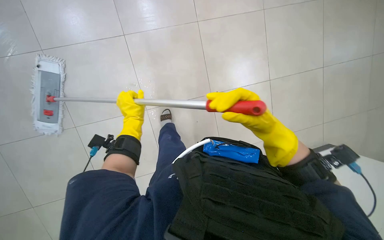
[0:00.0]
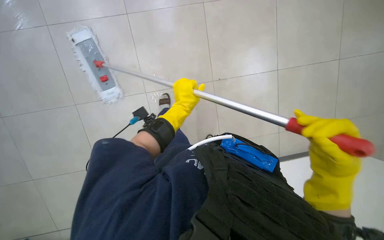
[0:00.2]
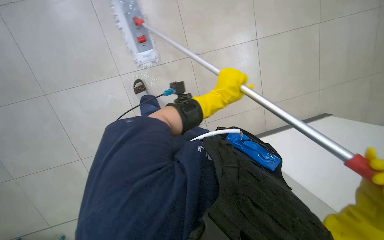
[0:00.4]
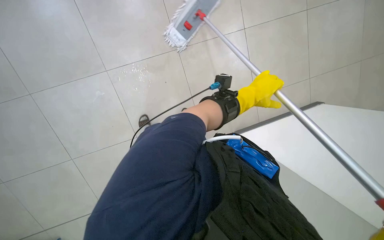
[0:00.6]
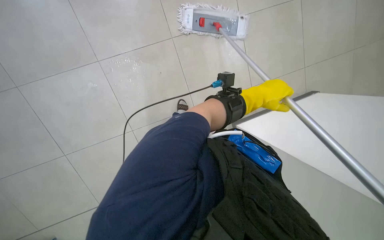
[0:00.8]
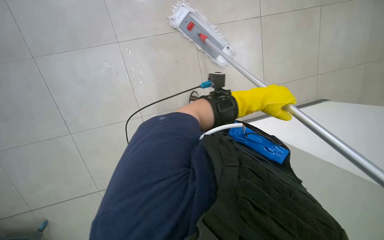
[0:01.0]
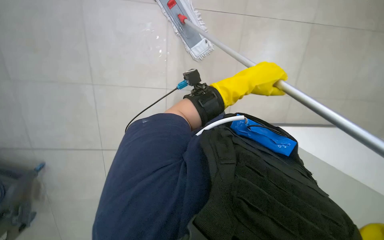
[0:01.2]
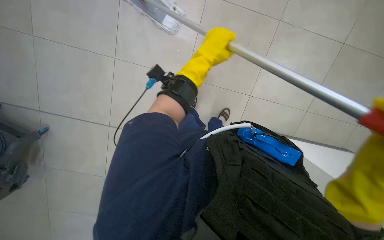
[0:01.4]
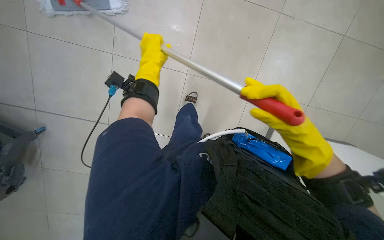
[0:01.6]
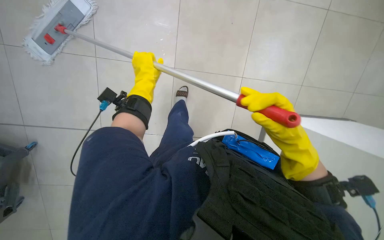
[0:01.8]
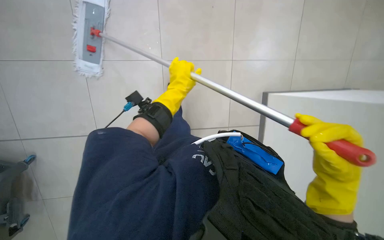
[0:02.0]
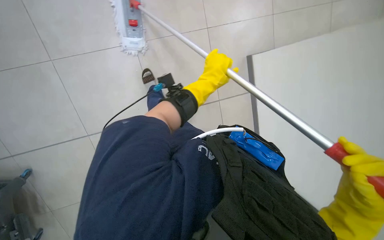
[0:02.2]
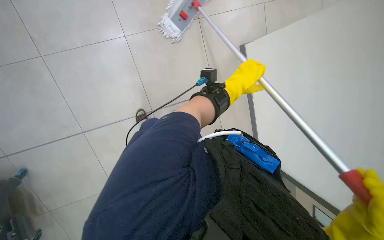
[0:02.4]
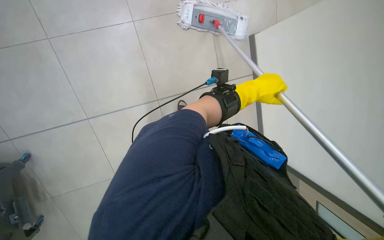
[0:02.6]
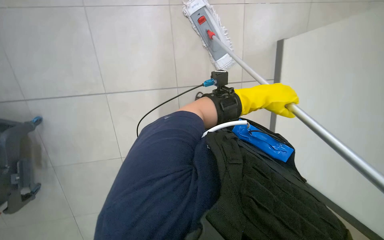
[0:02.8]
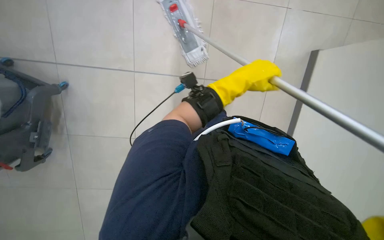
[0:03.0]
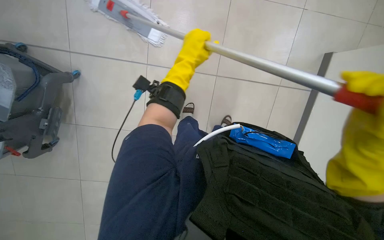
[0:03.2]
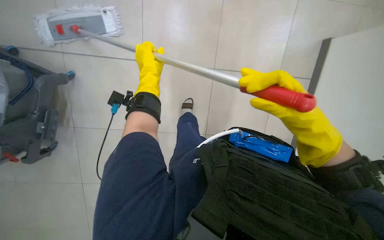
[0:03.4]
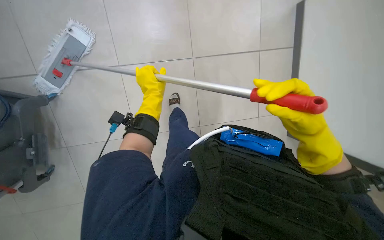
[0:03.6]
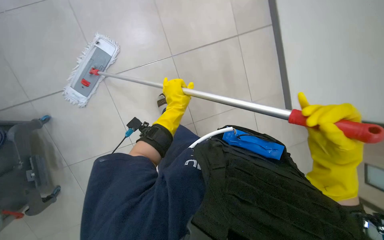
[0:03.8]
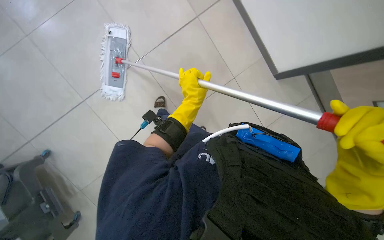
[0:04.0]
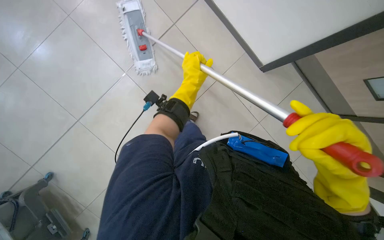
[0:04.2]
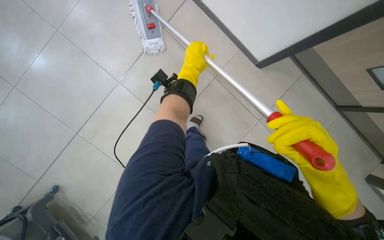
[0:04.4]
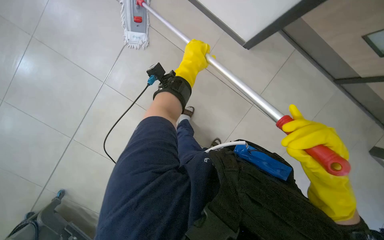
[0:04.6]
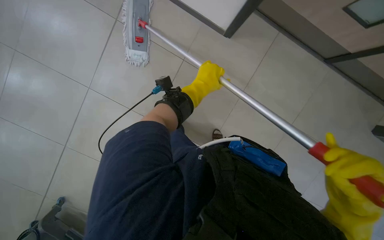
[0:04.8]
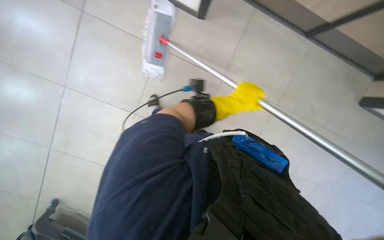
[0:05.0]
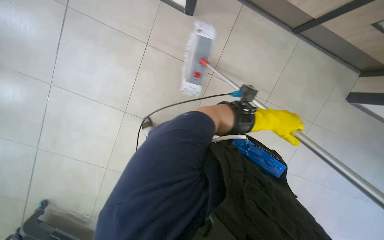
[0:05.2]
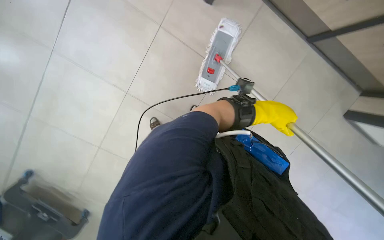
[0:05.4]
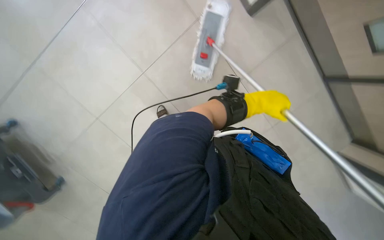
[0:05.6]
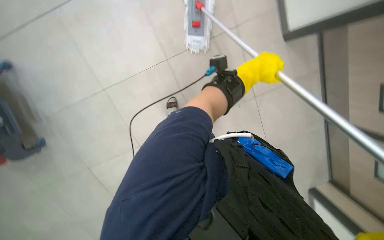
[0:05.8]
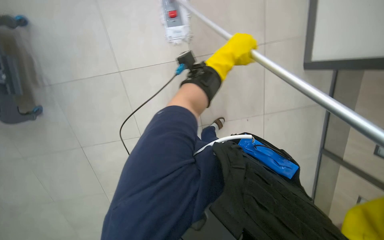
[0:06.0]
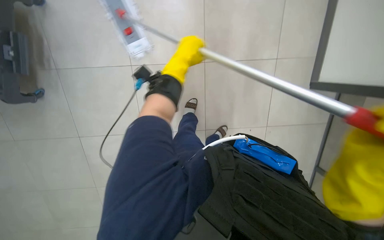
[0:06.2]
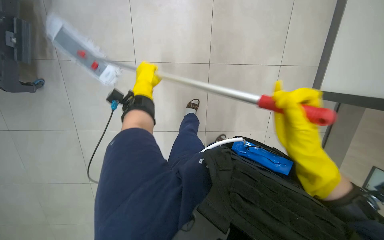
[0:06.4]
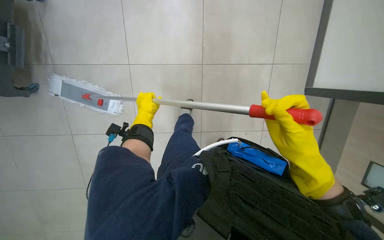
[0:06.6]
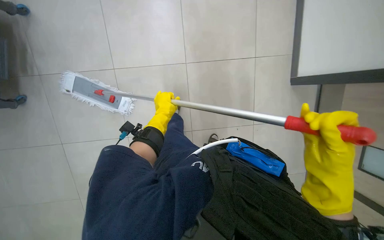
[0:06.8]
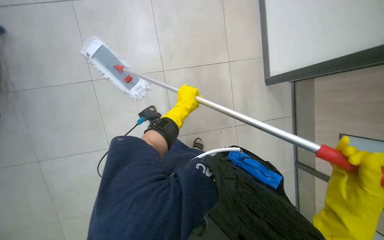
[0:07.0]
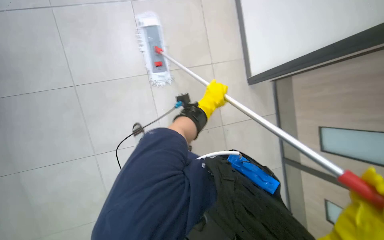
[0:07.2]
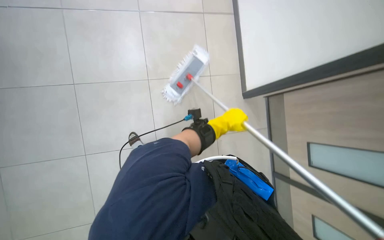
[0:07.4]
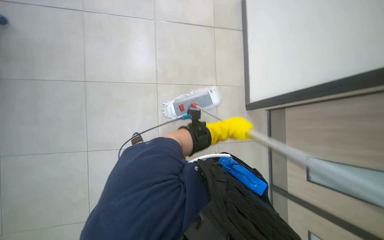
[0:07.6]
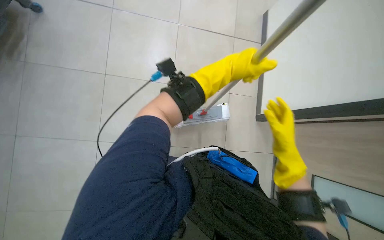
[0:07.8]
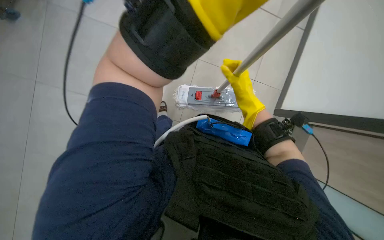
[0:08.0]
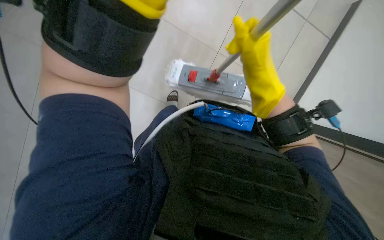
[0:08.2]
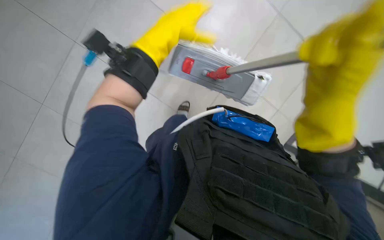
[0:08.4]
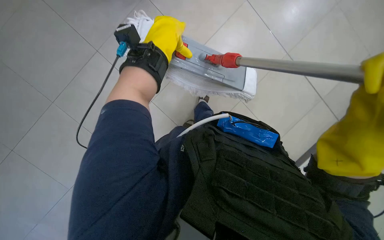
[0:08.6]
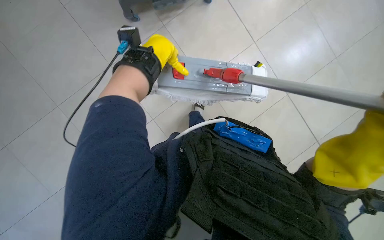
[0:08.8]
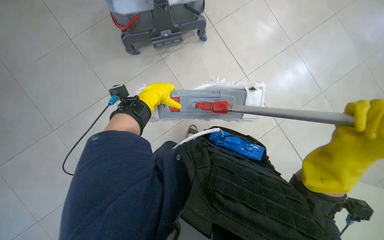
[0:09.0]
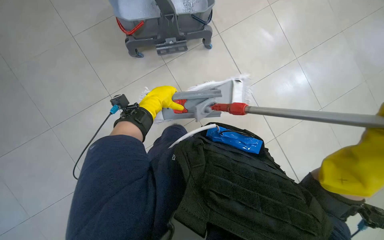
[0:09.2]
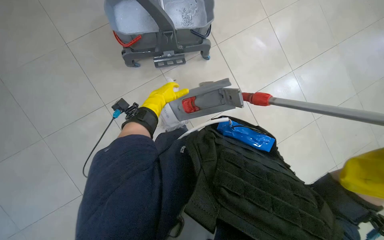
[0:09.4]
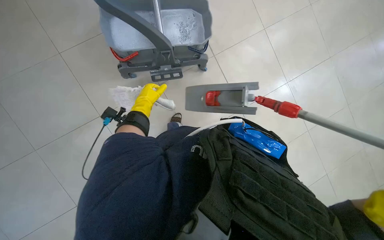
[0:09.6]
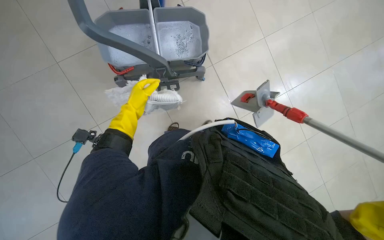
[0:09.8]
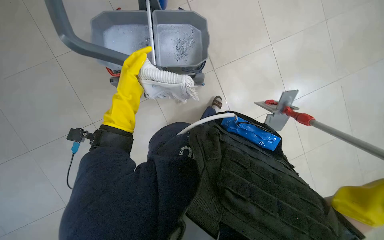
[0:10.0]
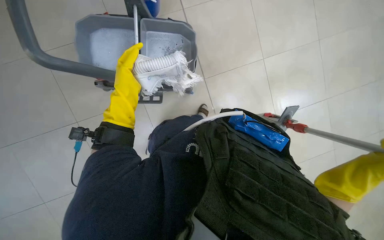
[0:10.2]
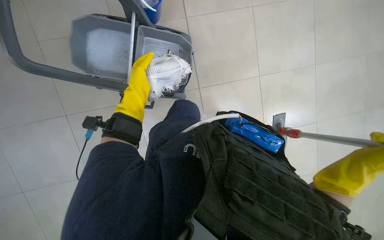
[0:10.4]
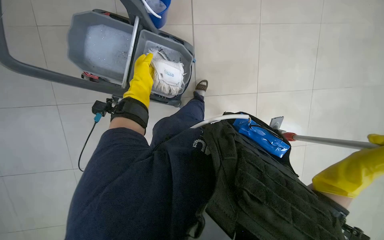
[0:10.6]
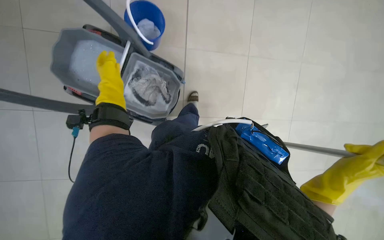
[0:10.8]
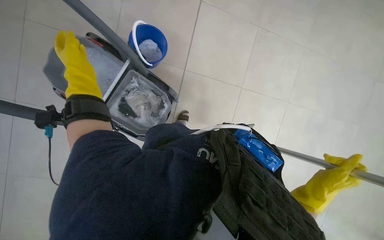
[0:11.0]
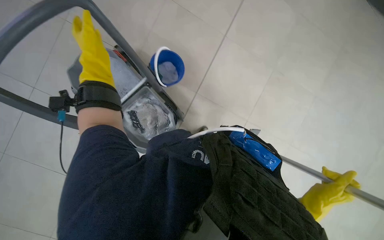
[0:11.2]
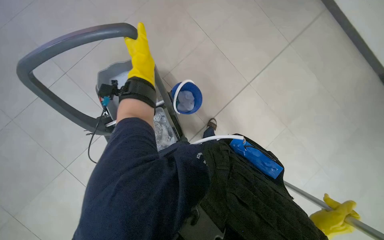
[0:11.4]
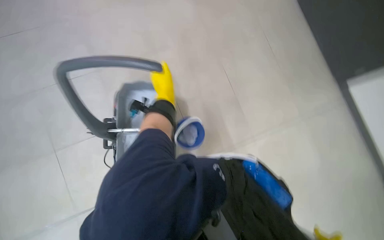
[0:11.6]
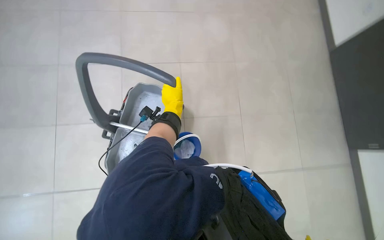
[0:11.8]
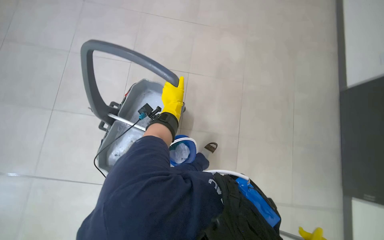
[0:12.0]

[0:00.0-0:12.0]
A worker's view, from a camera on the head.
Job: mopping floor.
The whole recording: Mopping tiled floor. The worker prepares the mop, then mops the tiled floor, periodically cleaning and reattaching the mop head.
0:00.0 to 0:01.6: The view pans to the right by roughly 25 degrees.
0:01.6 to 0:03.0: The left hand travels to the right by roughly 25 cm.
0:03.0 to 0:04.4: The view tips downward by roughly 15 degrees. The left hand moves to the left, roughly 25 cm.
0:09.0 to 0:10.4: The view tilts roughly 20 degrees upward. The left hand travels farther from the camera and back again, some 15 cm each way.

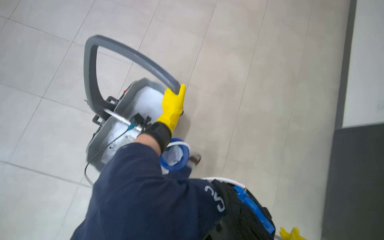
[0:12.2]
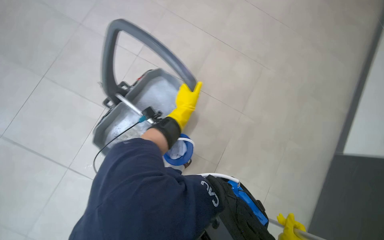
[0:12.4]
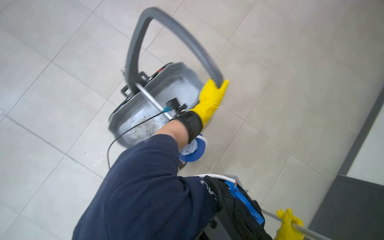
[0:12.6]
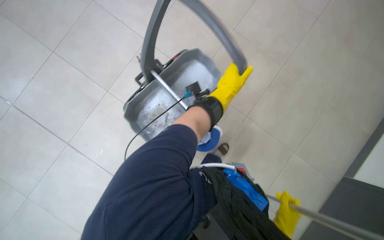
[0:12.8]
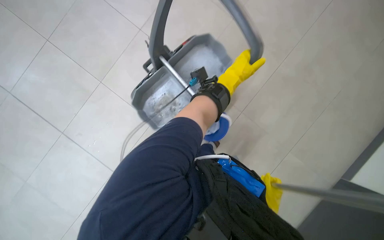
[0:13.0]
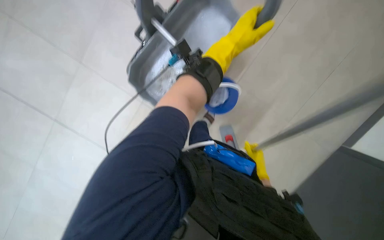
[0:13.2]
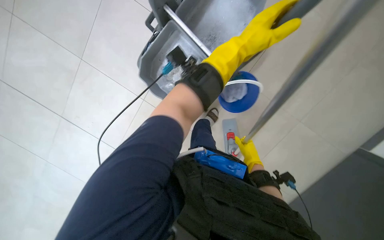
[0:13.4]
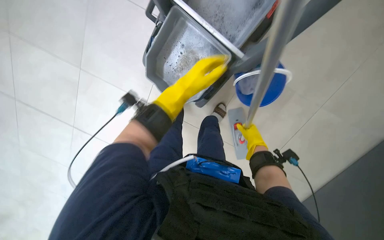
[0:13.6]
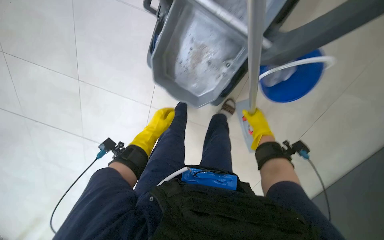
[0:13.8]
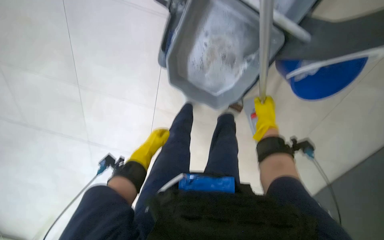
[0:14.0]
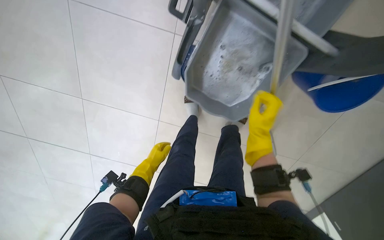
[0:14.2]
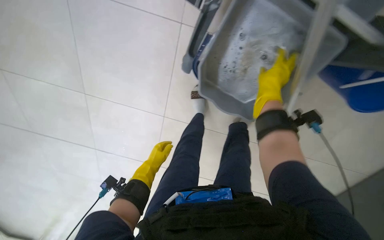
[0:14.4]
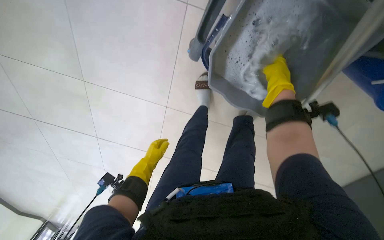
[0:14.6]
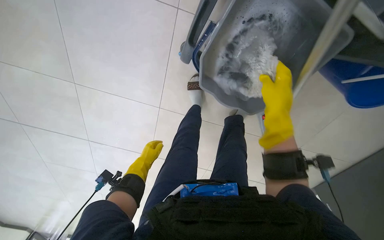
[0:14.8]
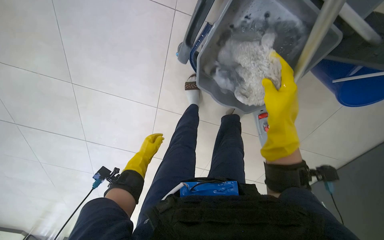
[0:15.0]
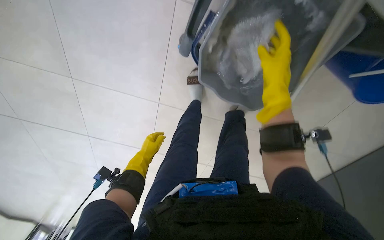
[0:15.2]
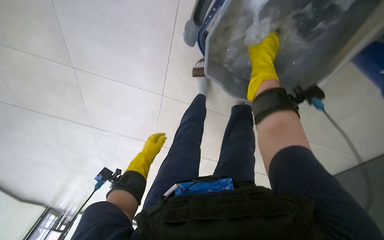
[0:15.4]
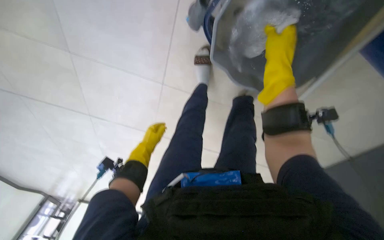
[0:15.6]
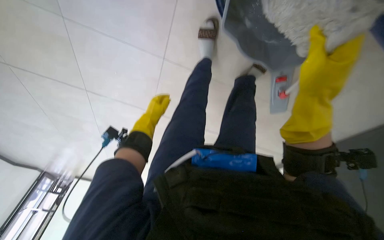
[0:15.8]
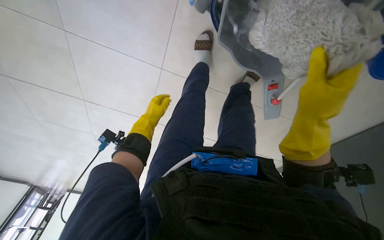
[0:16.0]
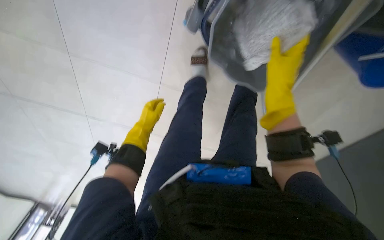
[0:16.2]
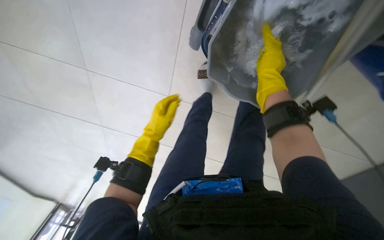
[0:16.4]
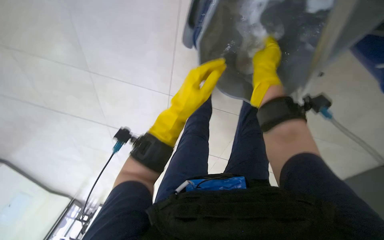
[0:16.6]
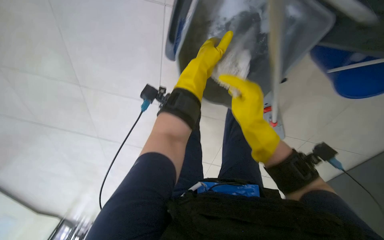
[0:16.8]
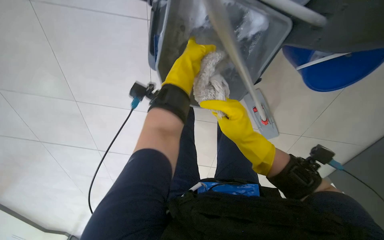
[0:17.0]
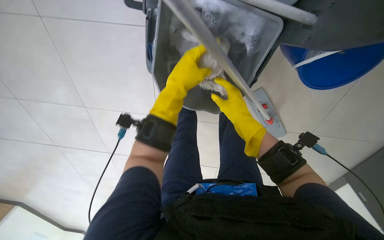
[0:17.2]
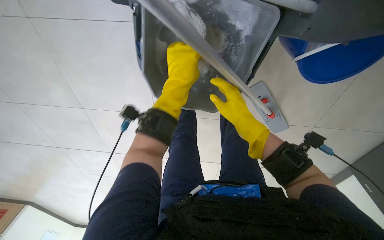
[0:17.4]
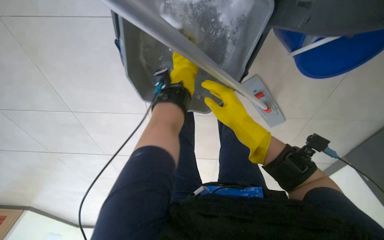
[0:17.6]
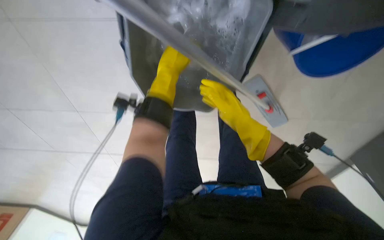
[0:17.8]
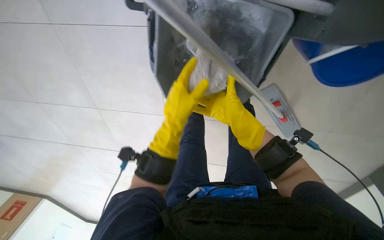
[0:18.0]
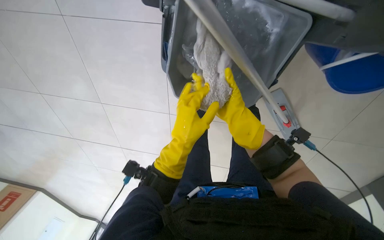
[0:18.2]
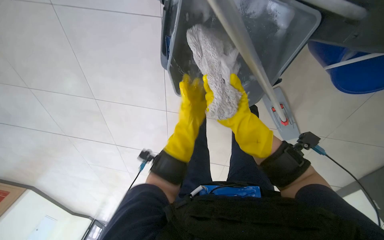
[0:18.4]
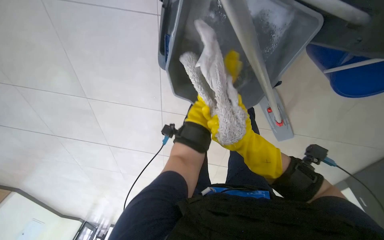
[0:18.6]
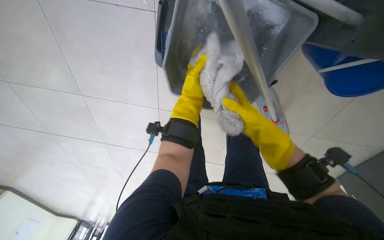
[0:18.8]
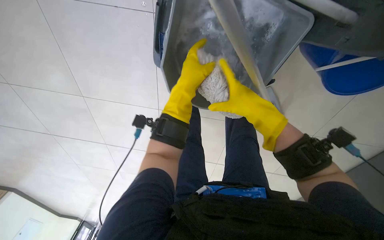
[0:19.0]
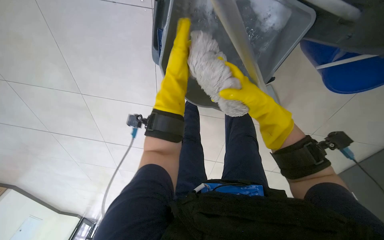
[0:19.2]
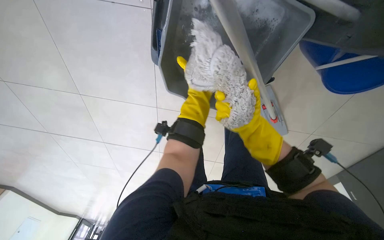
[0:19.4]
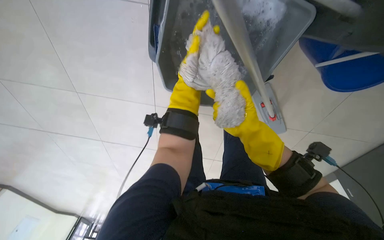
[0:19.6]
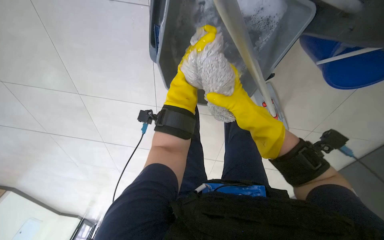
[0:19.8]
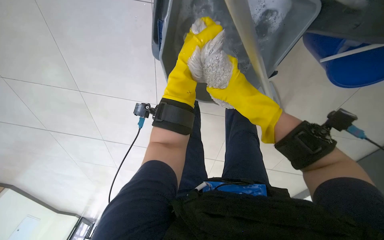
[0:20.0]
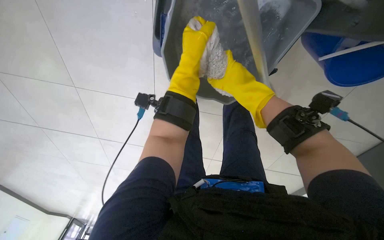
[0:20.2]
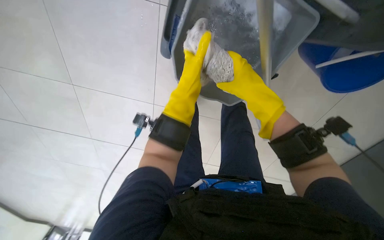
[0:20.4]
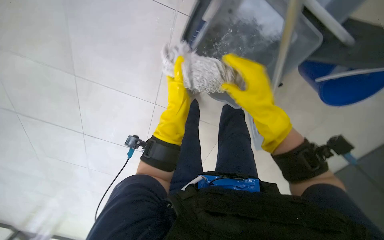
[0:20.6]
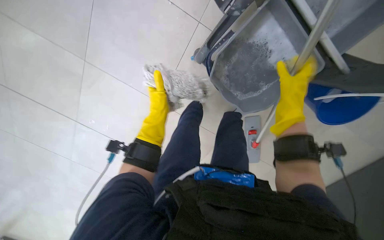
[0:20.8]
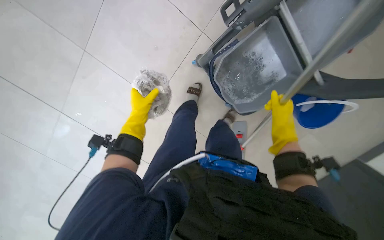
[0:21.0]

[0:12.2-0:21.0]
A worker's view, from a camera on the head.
Job: mopping floor.
The whole recording: Mopping tiled floor. The worker prepares the mop, then mops the tiled floor, periodically cleaning and reattaching the mop head.
0:12.2 to 0:13.6: The wearer looks roughly 20 degrees further to the left. The wearer looks approximately 15 degrees further downward.
0:13.6 to 0:15.2: The view tips downward by some 15 degrees. The left hand is displaced farther from the camera, down the picture and to the left by some 40 cm. The right hand moves up the picture, nearer to the camera and to the left, approximately 30 cm.
0:15.2 to 0:16.6: The right hand moves up and down the picture over some 15 cm, changing direction 2 times. The left hand travels nearer to the camera and to the right by approximately 25 cm.
0:16.6 to 0:18.0: The wearer looks about 25 degrees further downward. The scene rotates counterclockwise by some 35 degrees.
0:18.0 to 0:19.6: The view tips downward by about 15 degrees. The left hand is displaced farther from the camera by some 10 cm, and reaches some 15 cm up the picture, then returns. The right hand goes nearer and farther, some 25 cm each way, reversing 2 times.
0:19.6 to 0:21.0: The right hand goes approximately 10 cm to the right, while the left hand goes approximately 25 cm to the left and farther from the camera.
